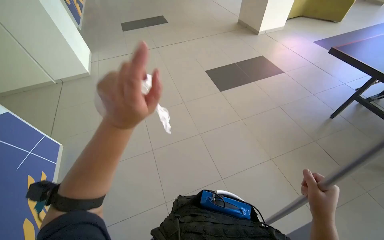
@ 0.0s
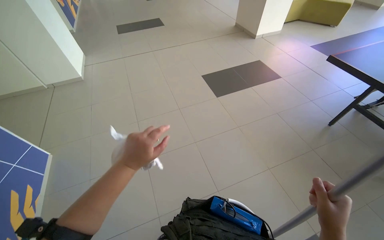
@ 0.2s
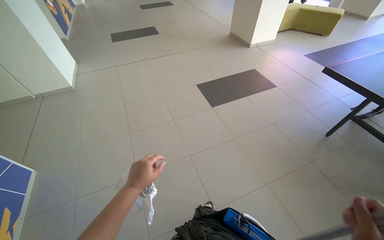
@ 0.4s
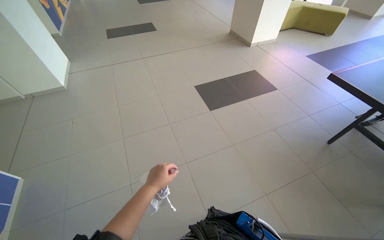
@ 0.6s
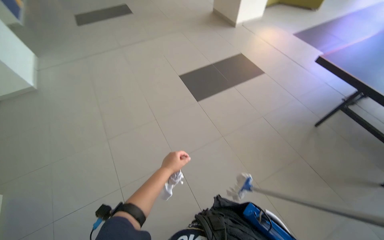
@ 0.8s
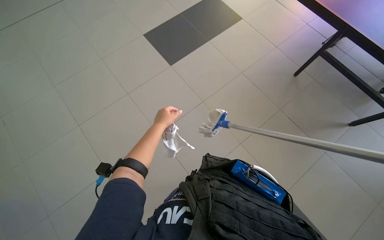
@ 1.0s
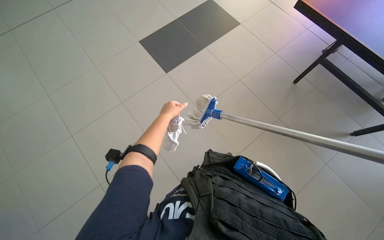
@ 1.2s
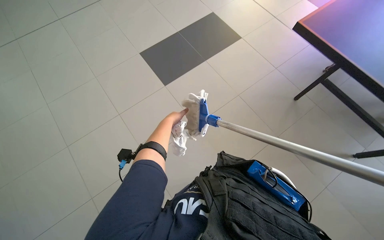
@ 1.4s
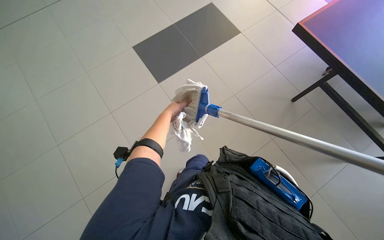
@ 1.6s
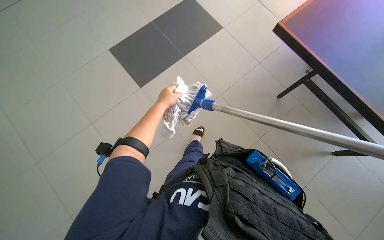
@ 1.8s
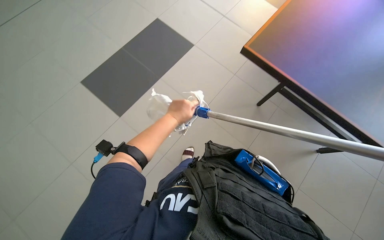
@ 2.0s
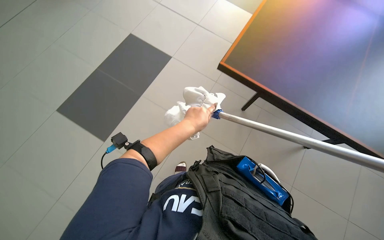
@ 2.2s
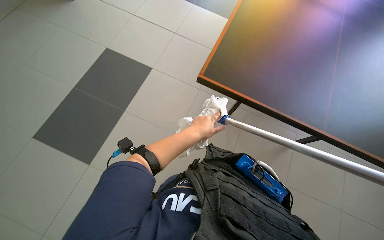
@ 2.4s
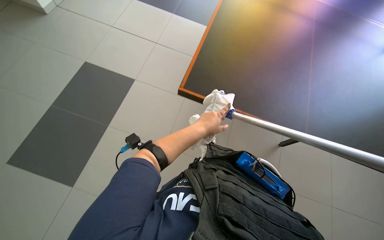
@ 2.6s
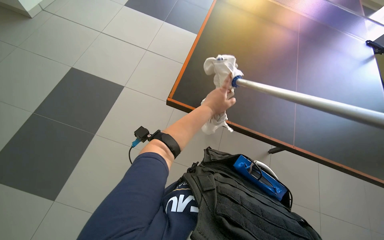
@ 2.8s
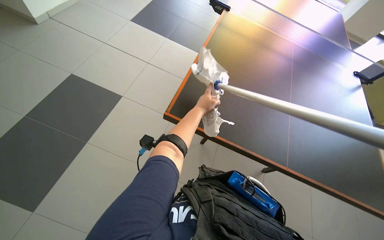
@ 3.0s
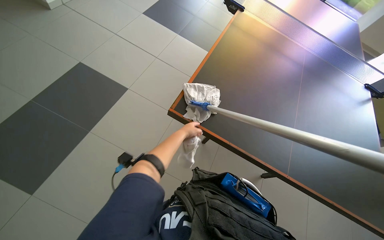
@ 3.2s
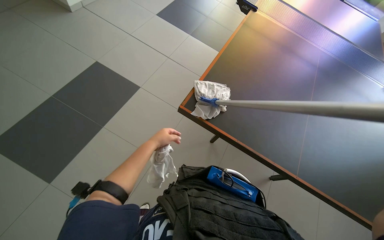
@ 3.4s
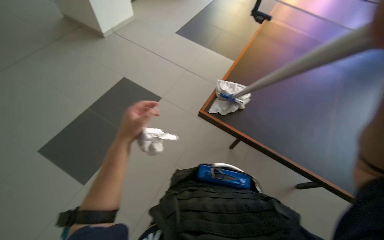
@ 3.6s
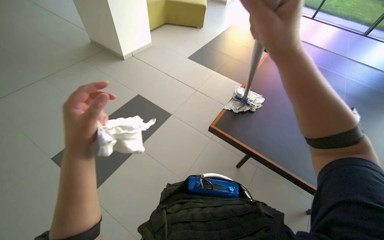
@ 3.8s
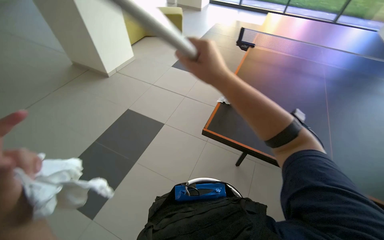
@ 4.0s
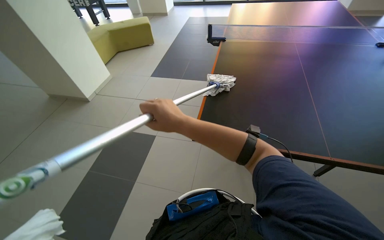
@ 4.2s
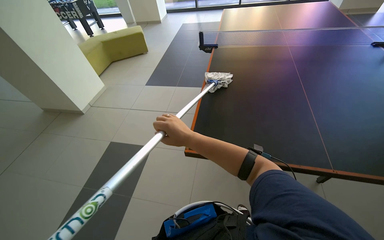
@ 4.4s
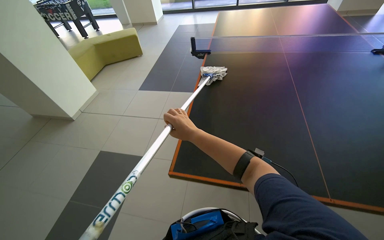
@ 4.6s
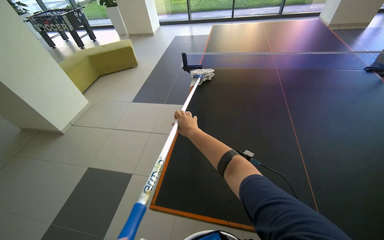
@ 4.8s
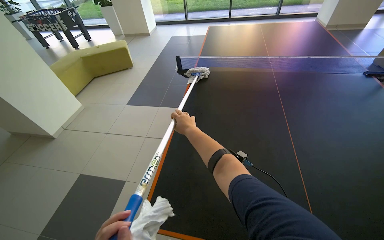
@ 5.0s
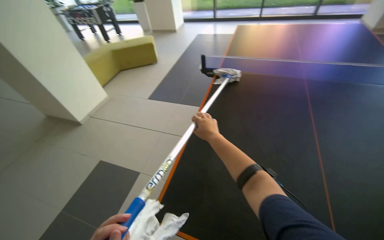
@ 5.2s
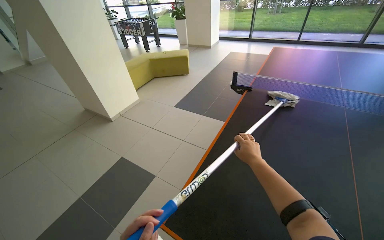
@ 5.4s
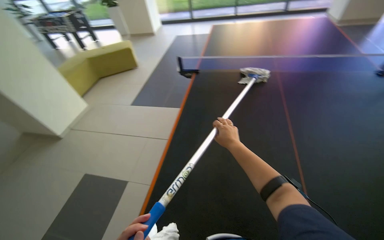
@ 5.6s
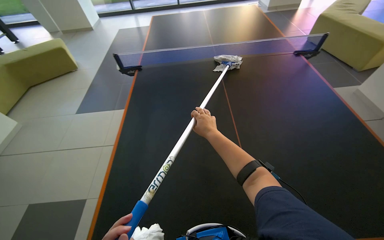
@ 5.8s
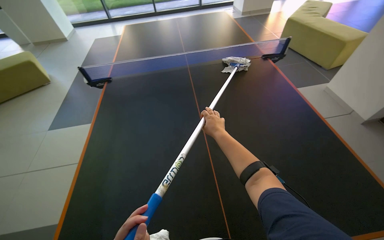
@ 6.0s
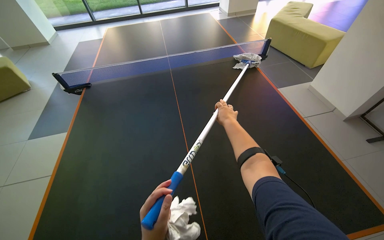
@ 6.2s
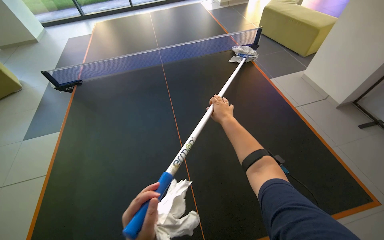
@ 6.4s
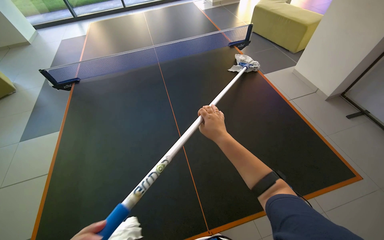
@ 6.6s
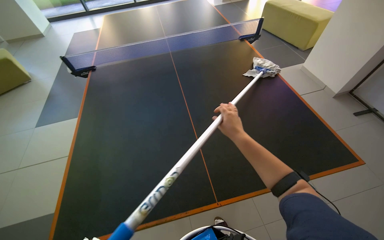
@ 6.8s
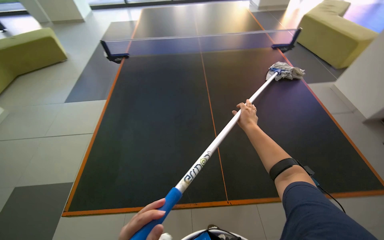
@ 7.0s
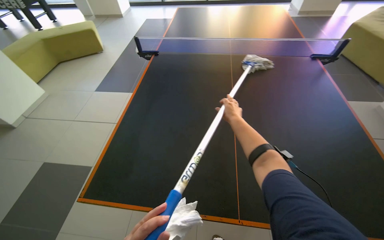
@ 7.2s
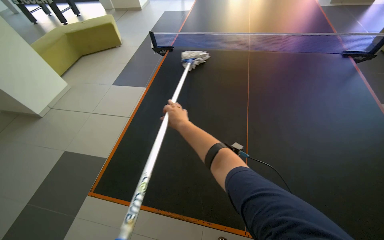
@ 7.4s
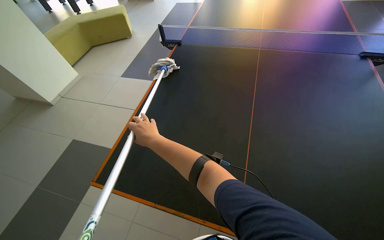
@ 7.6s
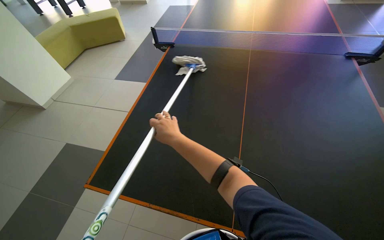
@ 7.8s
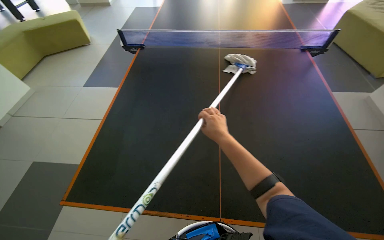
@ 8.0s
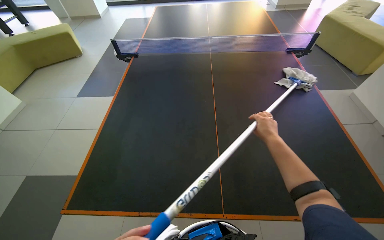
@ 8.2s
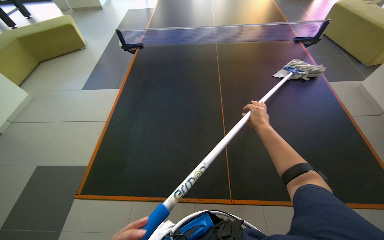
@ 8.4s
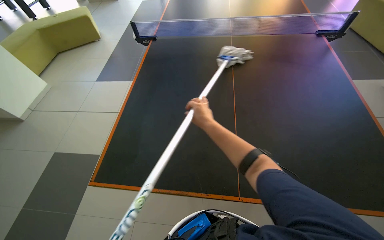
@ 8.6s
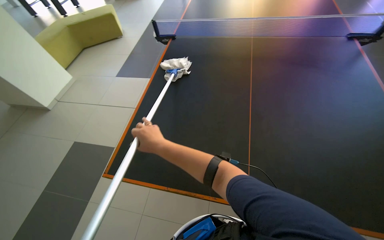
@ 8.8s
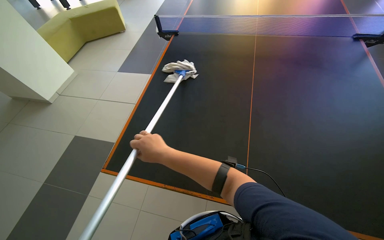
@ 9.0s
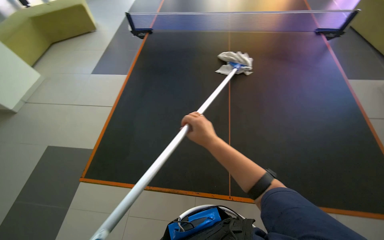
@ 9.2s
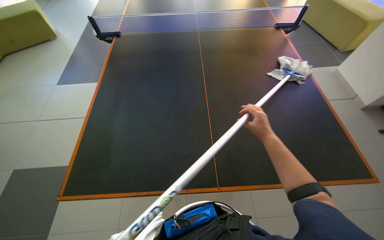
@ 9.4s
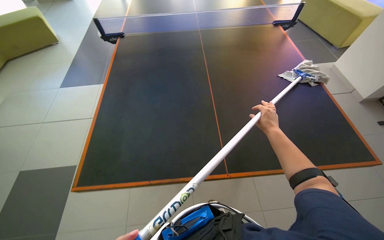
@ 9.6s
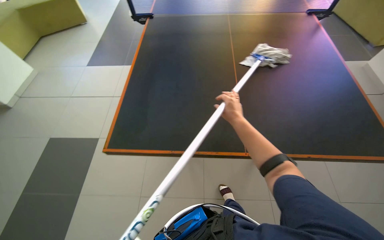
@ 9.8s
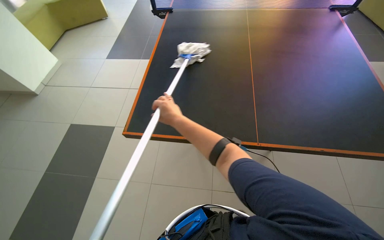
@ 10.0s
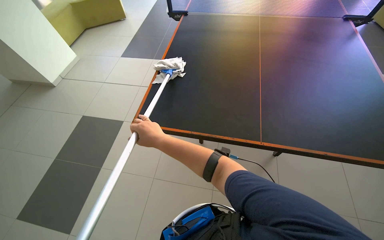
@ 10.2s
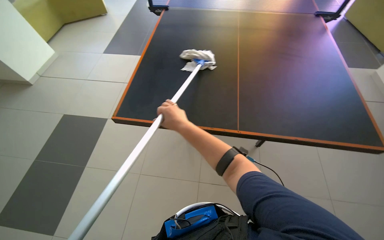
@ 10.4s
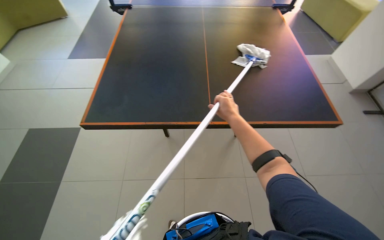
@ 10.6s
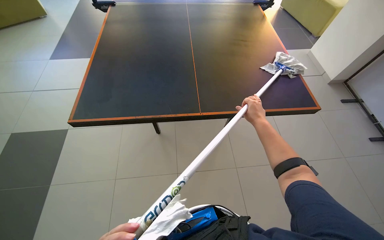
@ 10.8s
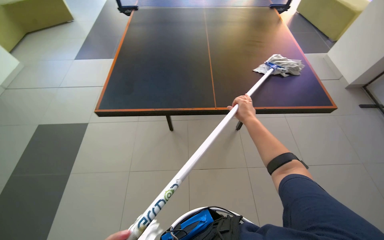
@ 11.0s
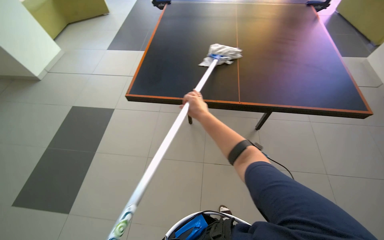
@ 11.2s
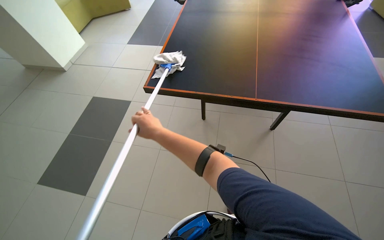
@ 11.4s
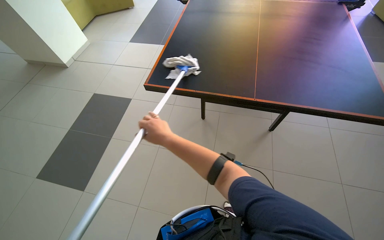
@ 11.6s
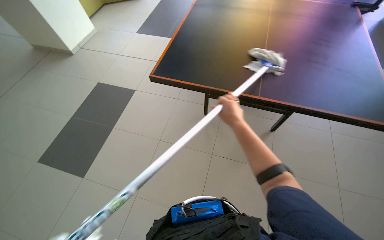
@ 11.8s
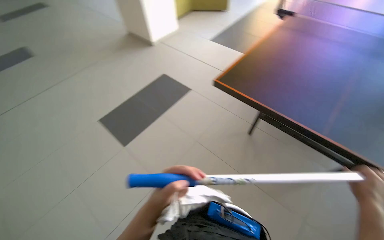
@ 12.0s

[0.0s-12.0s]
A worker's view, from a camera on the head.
Job: wiping surfaces.
The whole recording: Cleaning ping-pong table. The worker cleans the ping-pong table using a long-handled tool with a cloth.
0.0s to 1.6s: The head travels approximately 60 cm. The view tips downward by approximately 15 degrees.
1.6s to 3.0s: The left hand shifts roughly 20 cm to the right.
6.0s to 7.6s: The head rotates about 25 degrees to the left.
7.6s to 9.0s: The right hand moves some 50 cm to the right and comes back.
9.0s to 10.4s: The right hand goes to the right and returns, approximately 40 cm each way.
10.4s to 12.0s: The head rotates approximately 30 degrees to the left.

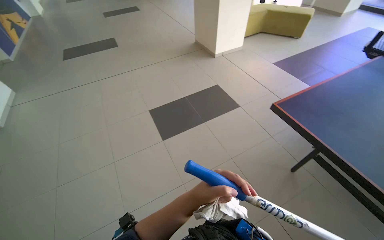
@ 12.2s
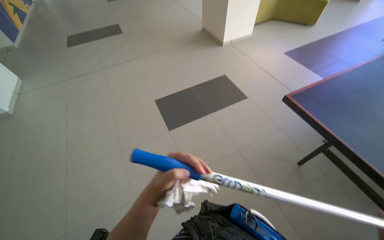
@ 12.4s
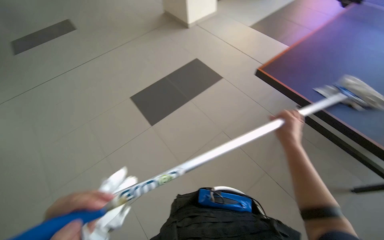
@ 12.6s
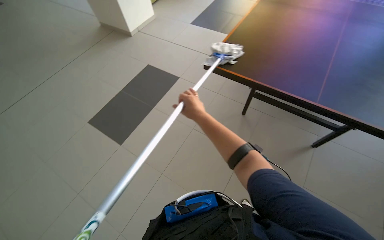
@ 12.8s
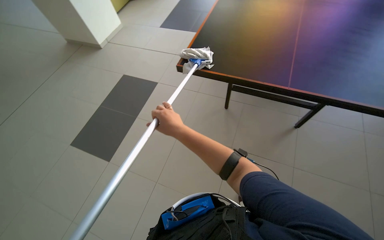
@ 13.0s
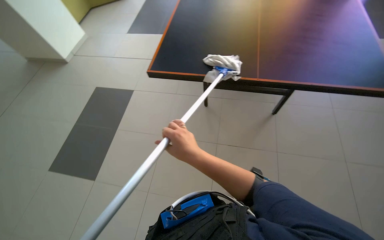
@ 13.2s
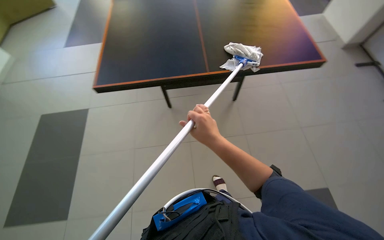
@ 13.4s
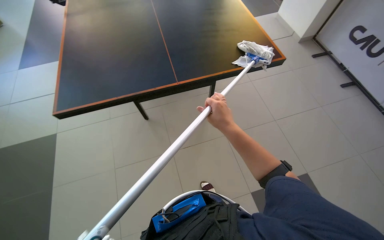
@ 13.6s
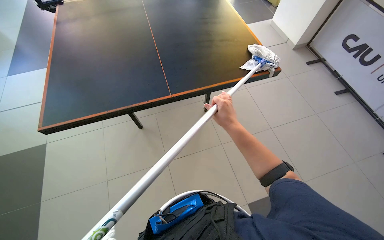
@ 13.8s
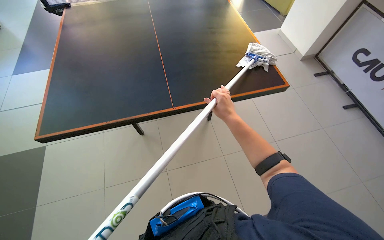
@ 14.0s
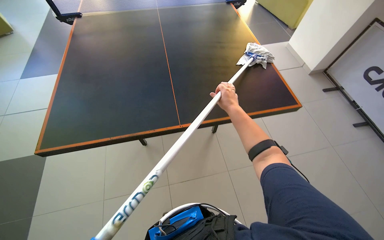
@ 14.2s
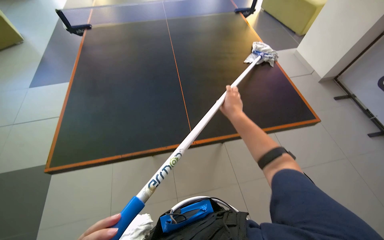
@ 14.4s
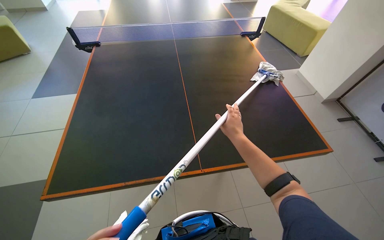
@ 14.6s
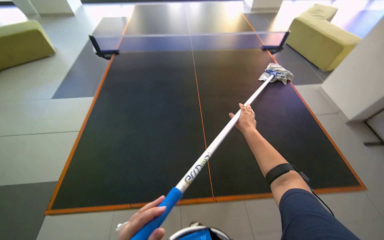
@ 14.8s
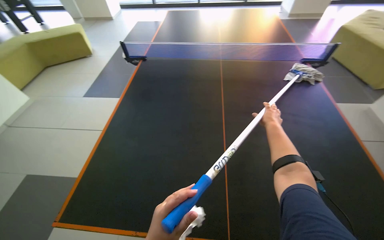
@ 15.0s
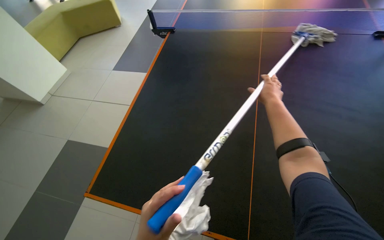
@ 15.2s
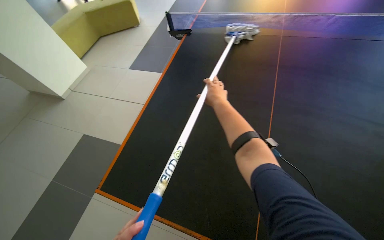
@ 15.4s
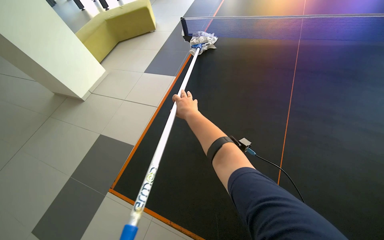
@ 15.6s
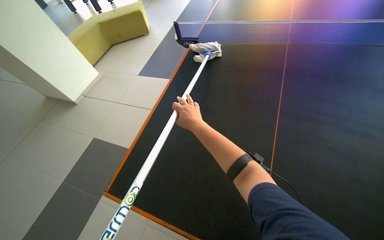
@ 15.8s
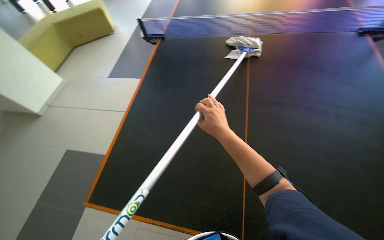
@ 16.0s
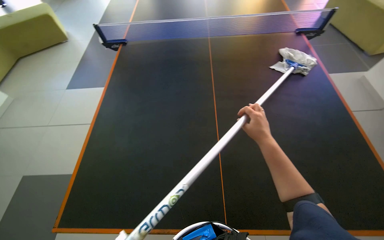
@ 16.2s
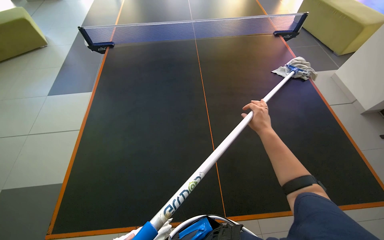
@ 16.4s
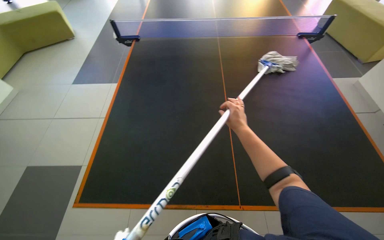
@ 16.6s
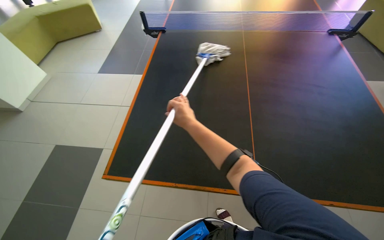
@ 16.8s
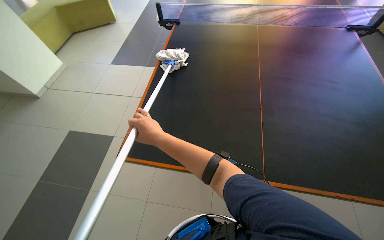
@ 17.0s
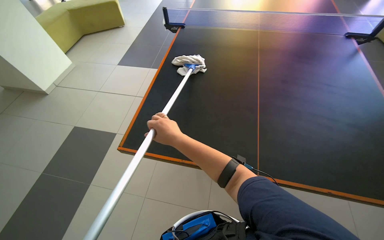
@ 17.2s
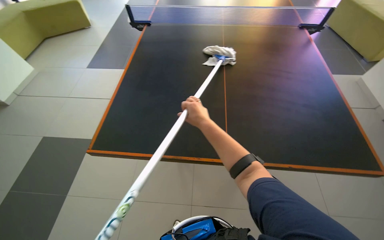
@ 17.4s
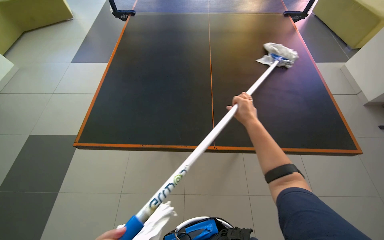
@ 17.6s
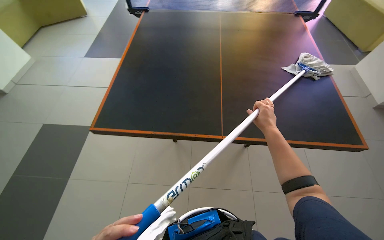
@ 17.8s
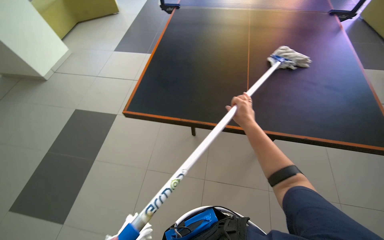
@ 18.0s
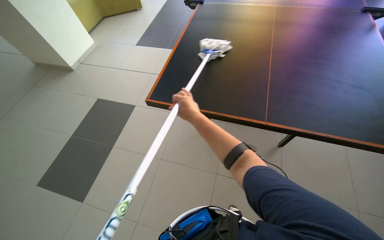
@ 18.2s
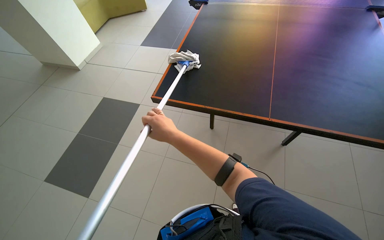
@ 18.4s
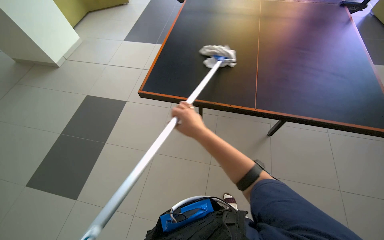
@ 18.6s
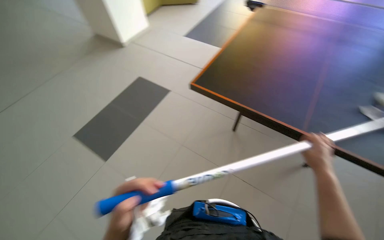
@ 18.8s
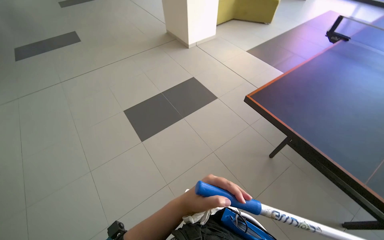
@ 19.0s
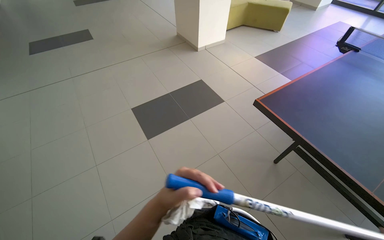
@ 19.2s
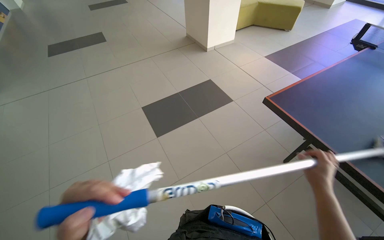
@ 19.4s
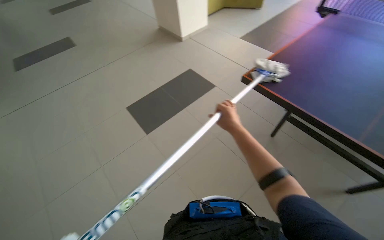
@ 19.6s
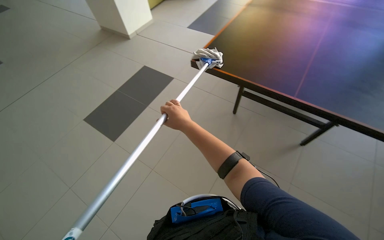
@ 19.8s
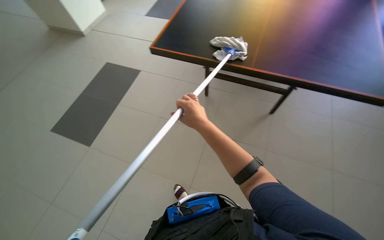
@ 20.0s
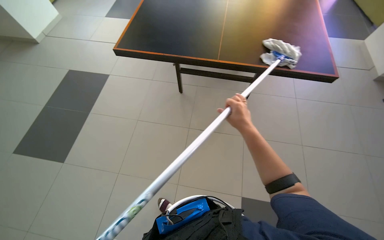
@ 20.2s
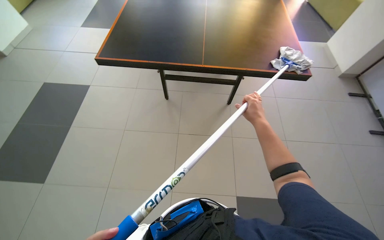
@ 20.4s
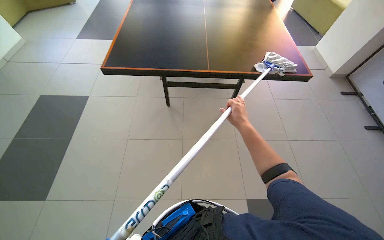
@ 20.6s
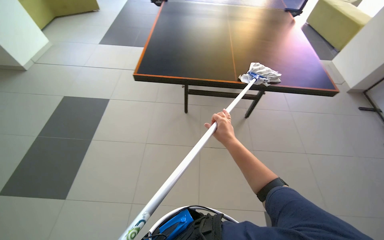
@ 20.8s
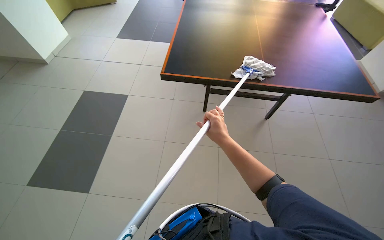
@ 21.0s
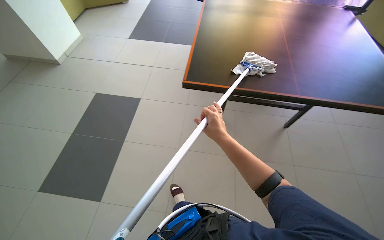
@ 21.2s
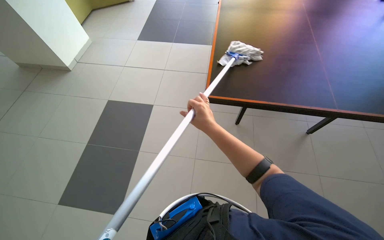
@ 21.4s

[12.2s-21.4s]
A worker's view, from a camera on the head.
Job: wiping surfaces.
The whole recording: Cleaning ping-pong table. The worker cleans the ping-pong table using a long-handled tool with a cloth.
12.2s to 13.8s: The head turns to the right by approximately 60 degrees.
13.8s to 15.2s: The camera is carried some 50 cm. The wearer looks about 30 degrees further to the left.
15.2s to 16.8s: The head turns to the right by roughly 35 degrees.
19.8s to 21.4s: The camera is carried approximately 60 cm. The wearer's head swings approximately 25 degrees to the right.
